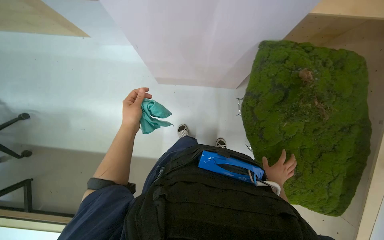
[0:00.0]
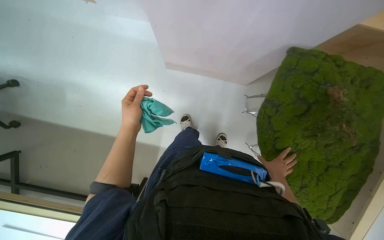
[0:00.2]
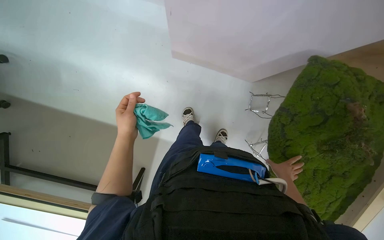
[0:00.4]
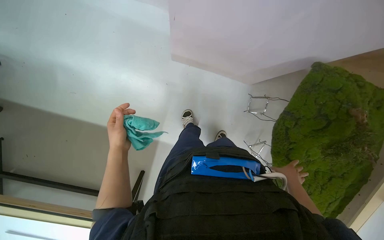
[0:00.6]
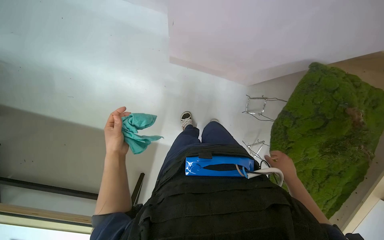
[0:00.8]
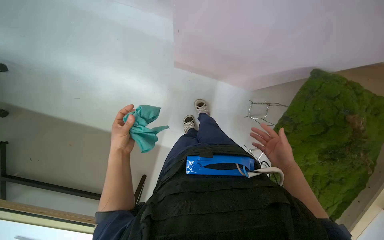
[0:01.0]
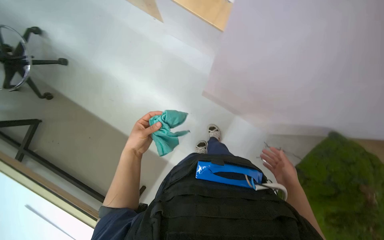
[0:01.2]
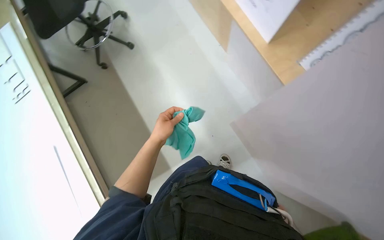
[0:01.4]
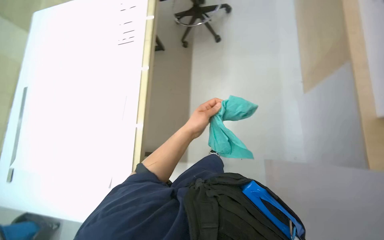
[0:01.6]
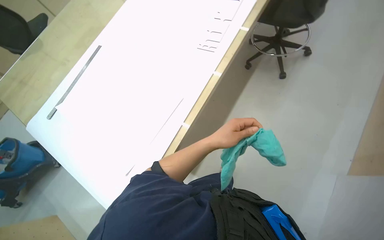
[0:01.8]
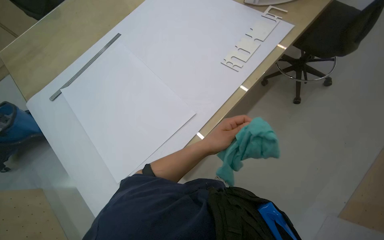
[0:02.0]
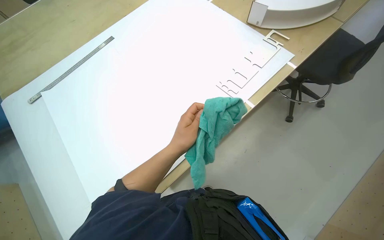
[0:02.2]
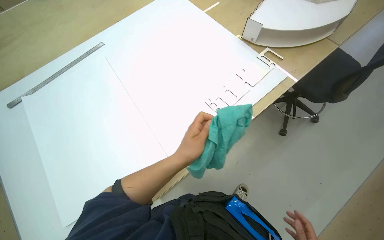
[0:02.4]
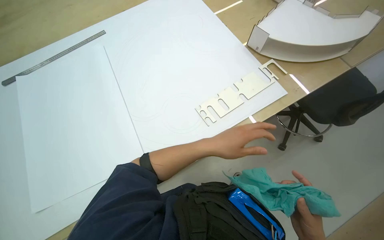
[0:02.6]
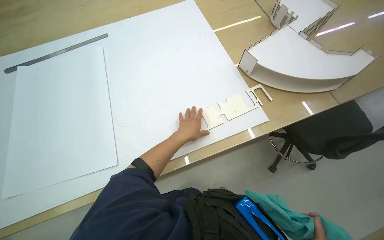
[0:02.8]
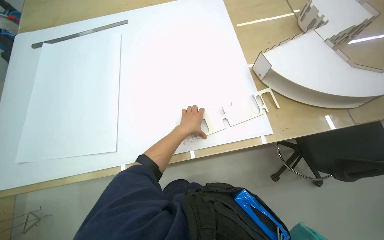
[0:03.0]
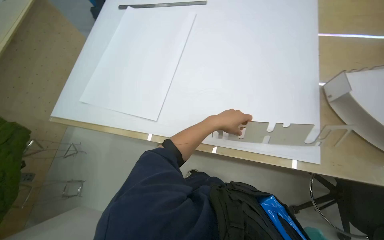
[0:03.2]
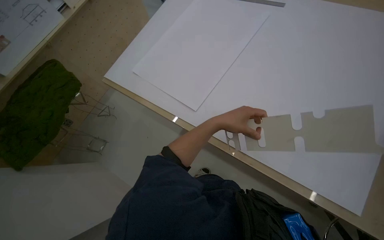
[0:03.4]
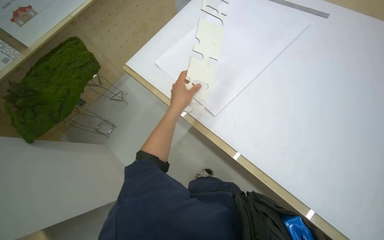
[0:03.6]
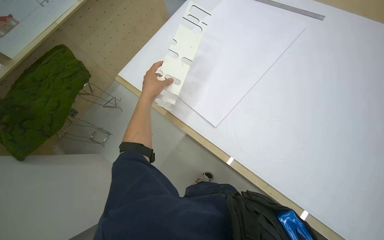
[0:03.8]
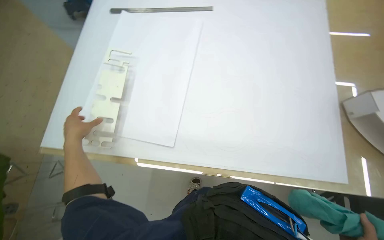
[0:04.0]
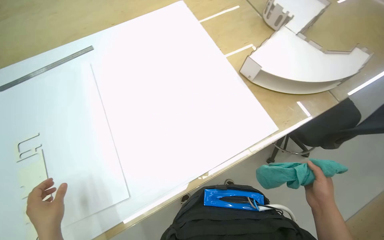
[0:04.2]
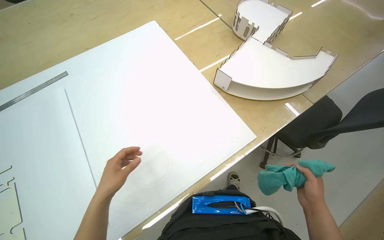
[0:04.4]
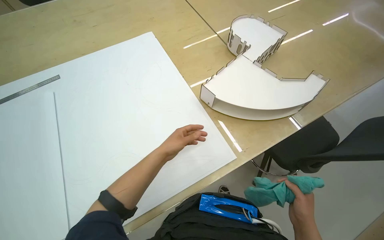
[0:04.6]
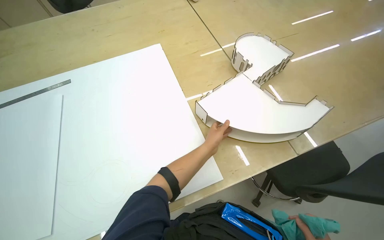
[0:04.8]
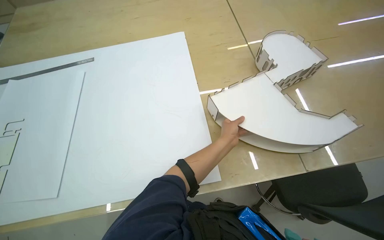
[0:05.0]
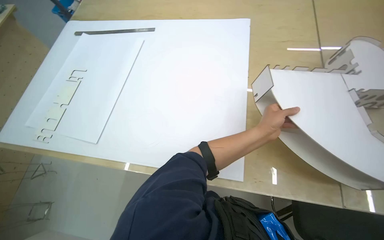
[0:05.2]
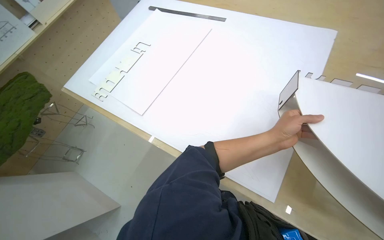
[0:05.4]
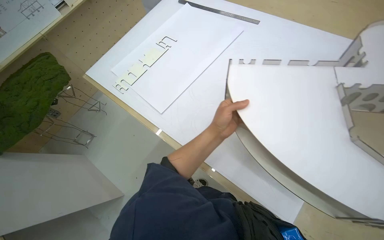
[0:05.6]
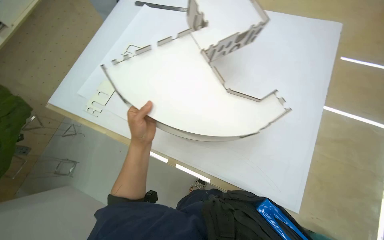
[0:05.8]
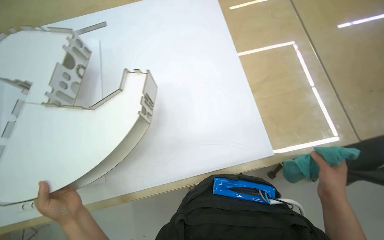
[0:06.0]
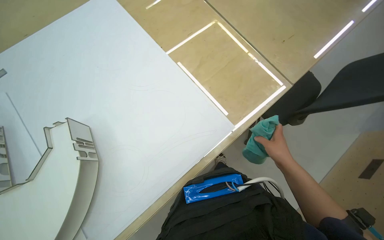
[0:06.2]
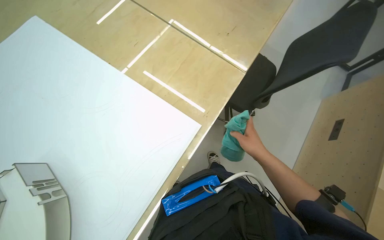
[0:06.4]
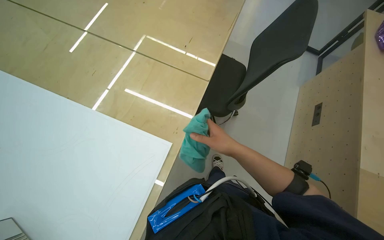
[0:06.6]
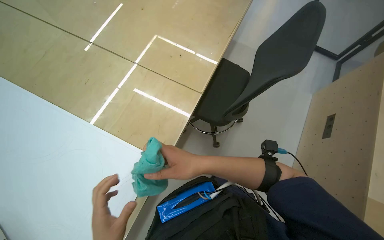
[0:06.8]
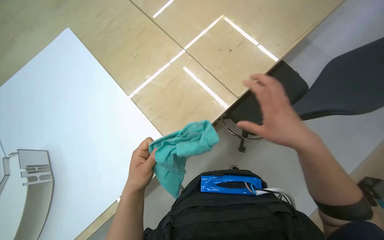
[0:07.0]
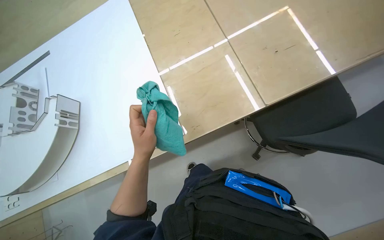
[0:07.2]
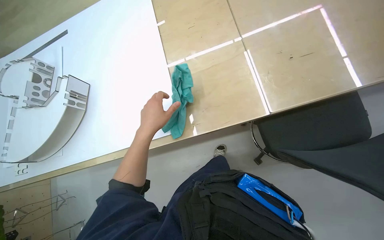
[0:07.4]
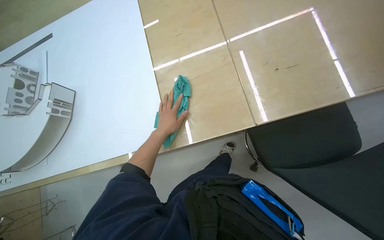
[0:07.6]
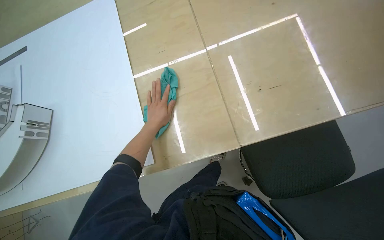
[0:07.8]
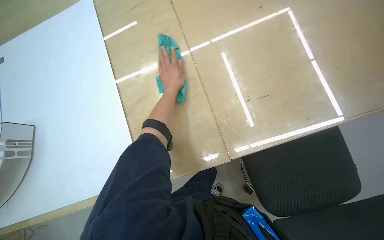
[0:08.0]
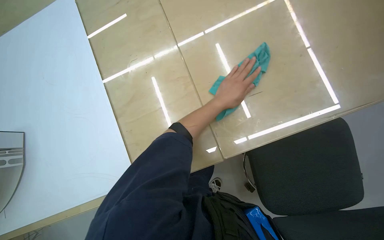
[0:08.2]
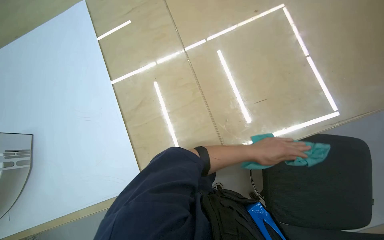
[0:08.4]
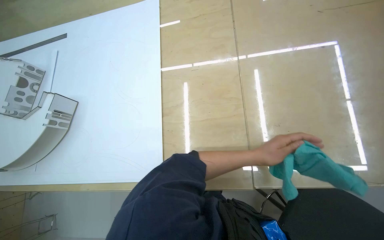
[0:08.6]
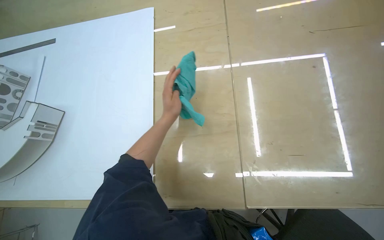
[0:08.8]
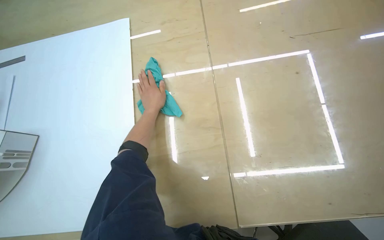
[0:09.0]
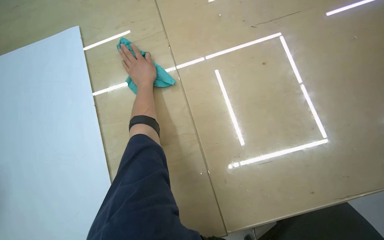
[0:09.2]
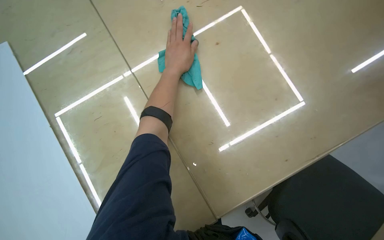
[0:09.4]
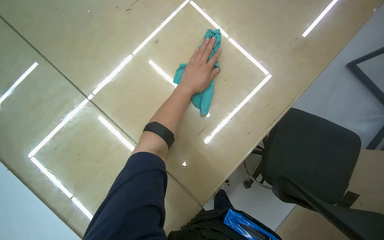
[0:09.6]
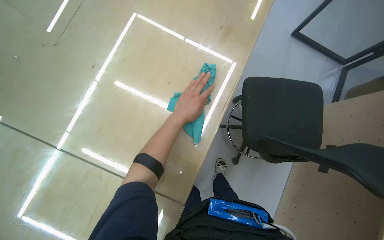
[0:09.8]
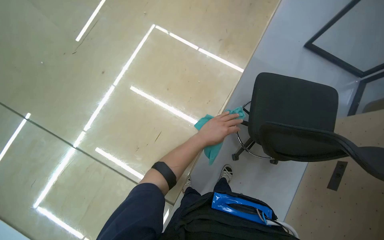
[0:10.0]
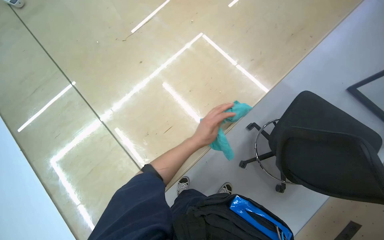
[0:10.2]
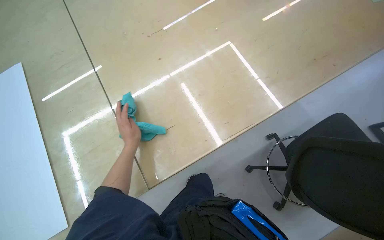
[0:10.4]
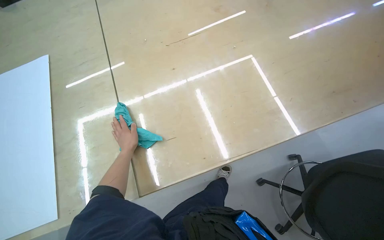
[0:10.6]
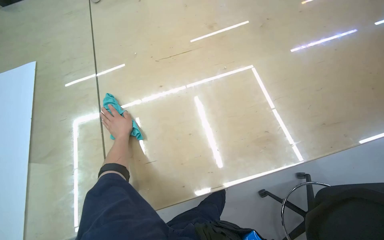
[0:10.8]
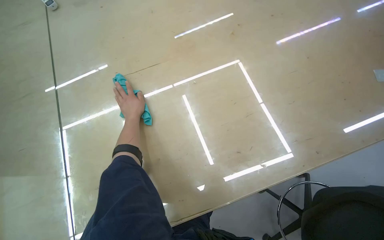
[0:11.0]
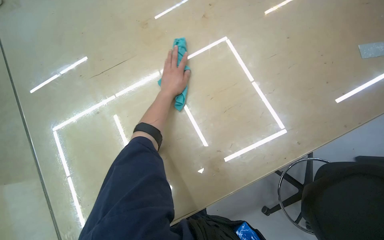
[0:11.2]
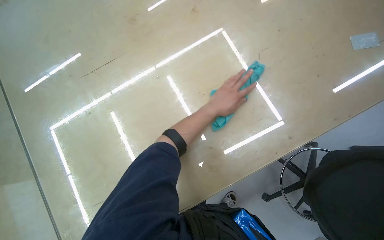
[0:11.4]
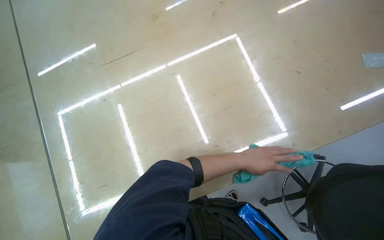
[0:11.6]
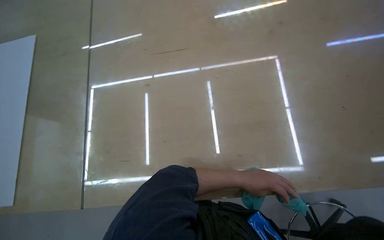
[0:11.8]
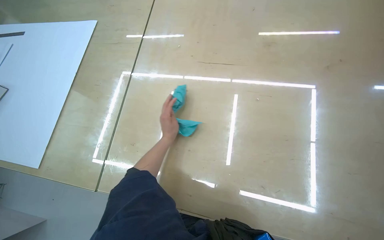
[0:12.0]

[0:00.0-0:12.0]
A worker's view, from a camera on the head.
Job: wiping surfaces.
The whole recording: Wiping surfaces with a cloth. The worker wipes various surfaces on the desk, including a laptop, mouse, and the tabletop, using a cloth.
0:00.0 to 0:01.6: The scene rotates clockwise by roughly 85 degrees.
0:01.6 to 0:03.0: The wearer's head swings approximately 80 degrees to the left.
0:04.4 to 0:06.0: The wearer looks some 25 degrees further to the left.
0:10.4 to 0:12.0: The wearer's head swings roughly 35 degrees to the left. The camera pitches downward, by approximately 10 degrees.

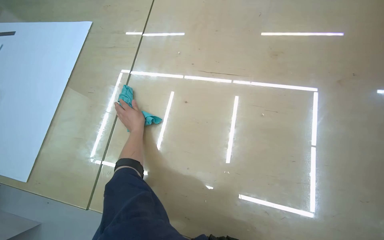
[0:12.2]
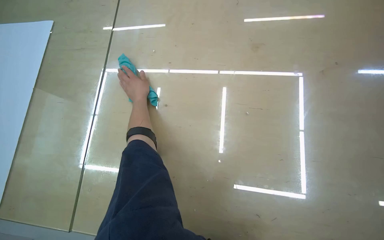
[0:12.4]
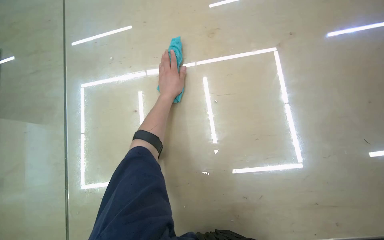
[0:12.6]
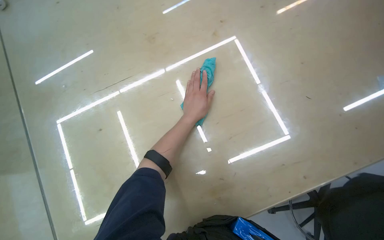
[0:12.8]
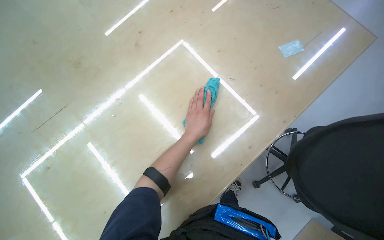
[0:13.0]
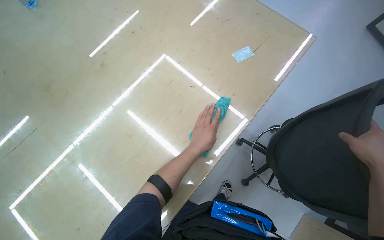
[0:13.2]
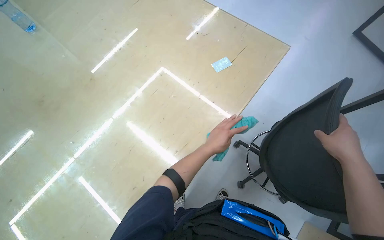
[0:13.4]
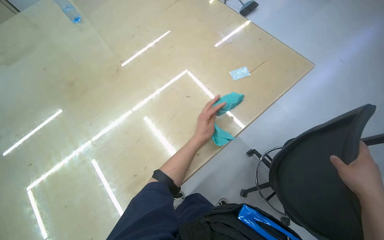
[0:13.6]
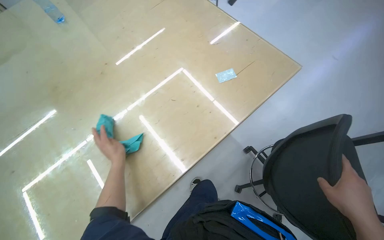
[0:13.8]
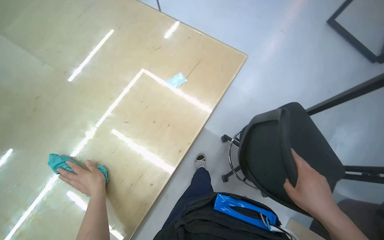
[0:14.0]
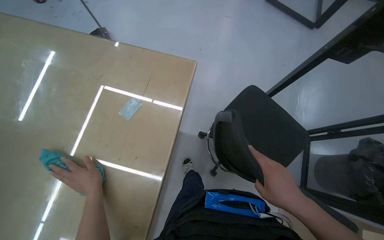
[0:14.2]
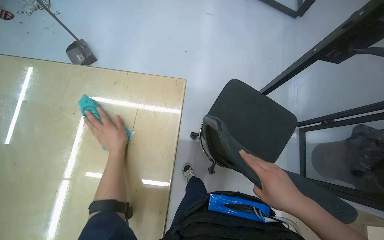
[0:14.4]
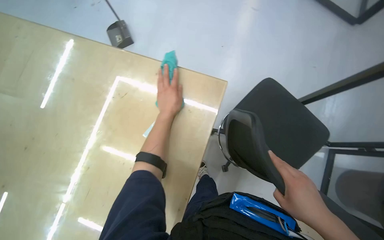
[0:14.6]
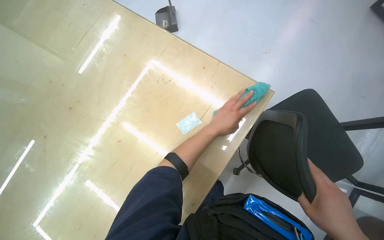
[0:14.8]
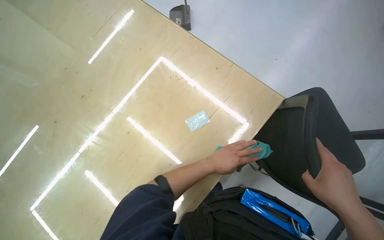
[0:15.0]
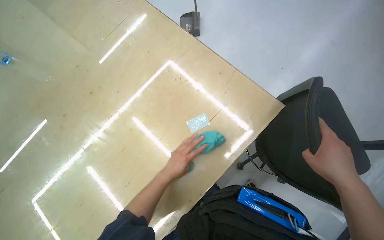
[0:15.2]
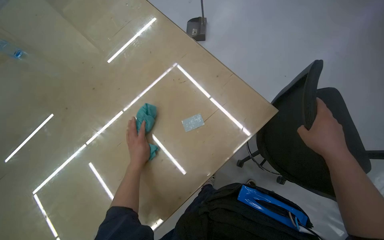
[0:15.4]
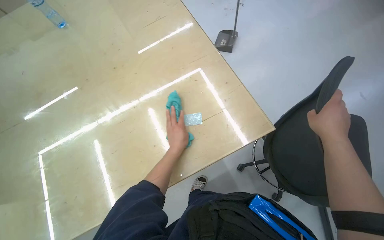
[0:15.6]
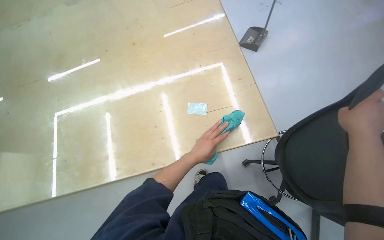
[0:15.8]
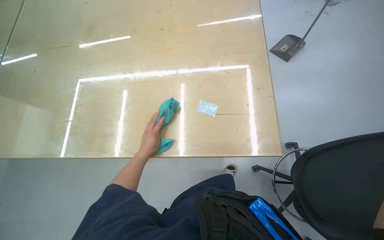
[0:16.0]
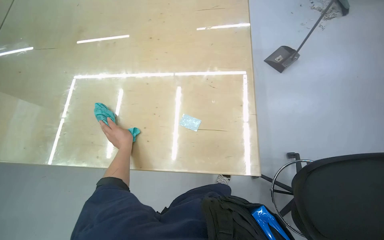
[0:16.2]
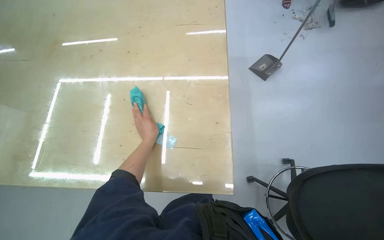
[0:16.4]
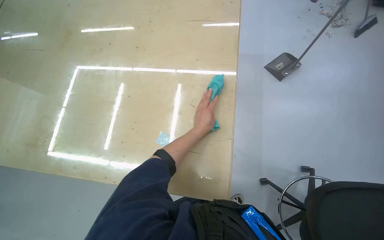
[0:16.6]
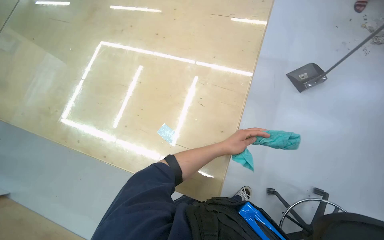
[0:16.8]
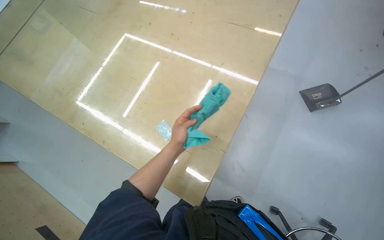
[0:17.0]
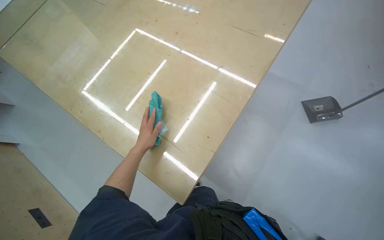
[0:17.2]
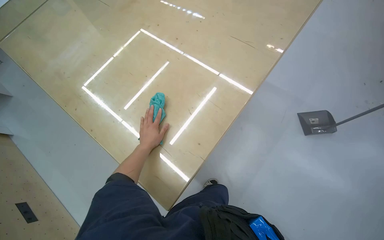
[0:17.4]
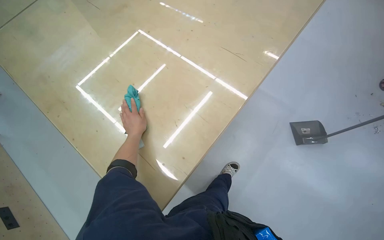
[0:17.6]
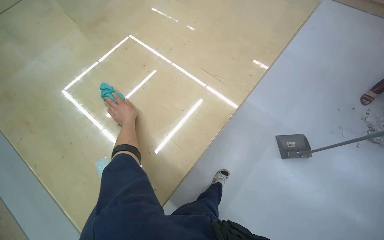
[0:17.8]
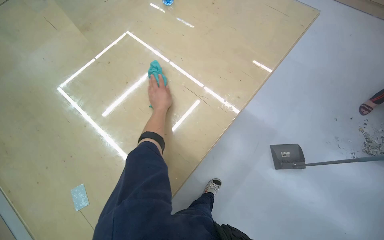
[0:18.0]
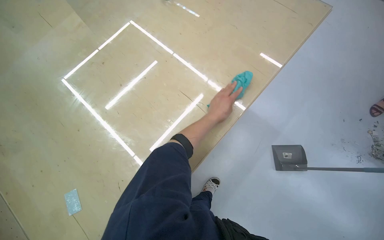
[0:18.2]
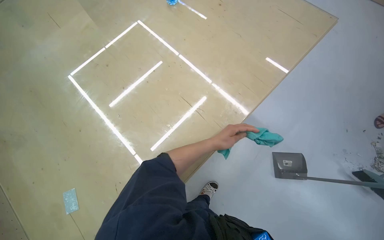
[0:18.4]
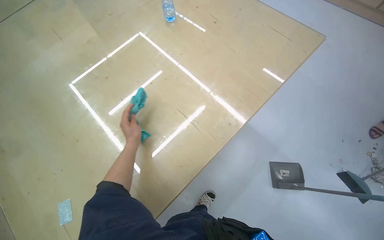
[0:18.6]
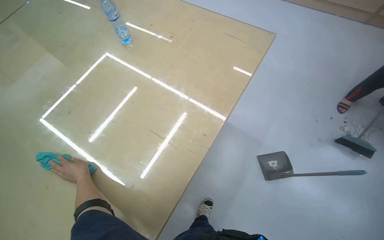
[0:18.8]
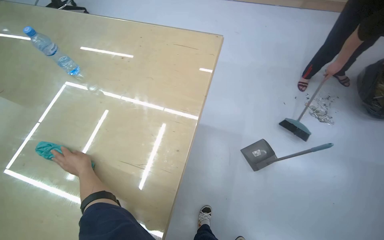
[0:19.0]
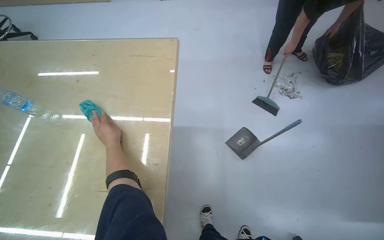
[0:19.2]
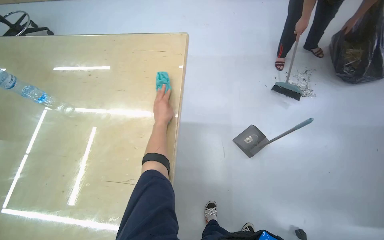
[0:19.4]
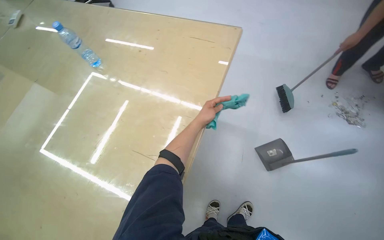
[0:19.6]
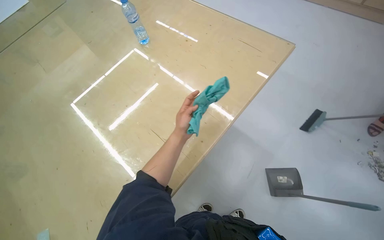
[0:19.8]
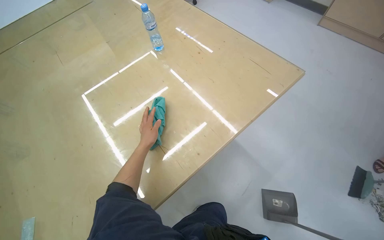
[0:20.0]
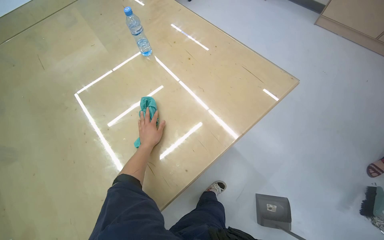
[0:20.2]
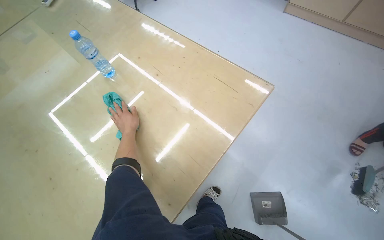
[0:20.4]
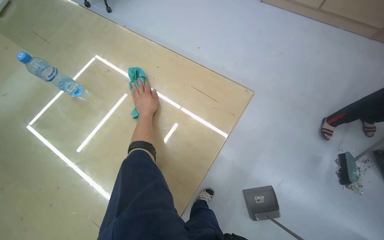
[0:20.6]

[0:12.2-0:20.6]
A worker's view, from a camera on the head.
Job: wiping surfaces.
The whole recording: Wiping surfaces with a cloth. The worker wipes various surfaces on the desk, including a laptop, mouse, and the tabletop, using a cloth.
0:15.0 to 0:16.4: The left hand moves left and right over approximately 25 cm, changing direction 2 times.
0:16.4 to 0:17.8: The scene turns some 30 degrees clockwise in the picture.
0:17.8 to 0:19.2: Everything in view rotates some 30 degrees counterclockwise.
0:19.2 to 0:20.6: The scene turns approximately 30 degrees clockwise in the picture.
